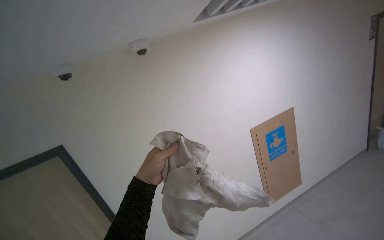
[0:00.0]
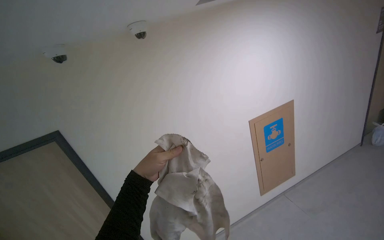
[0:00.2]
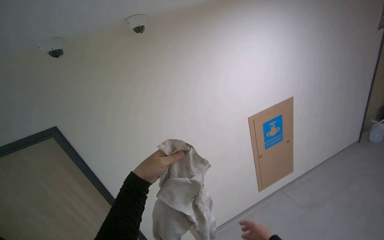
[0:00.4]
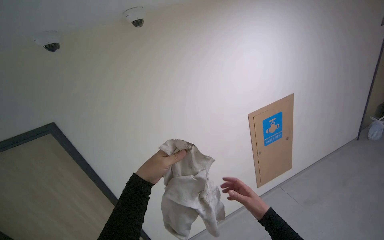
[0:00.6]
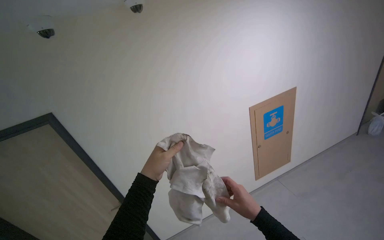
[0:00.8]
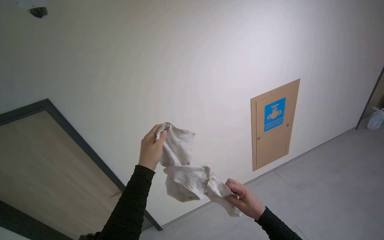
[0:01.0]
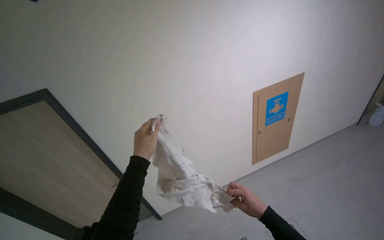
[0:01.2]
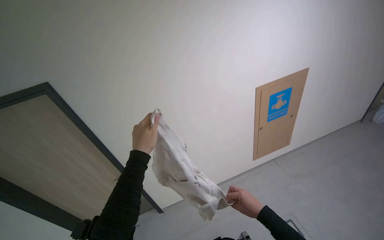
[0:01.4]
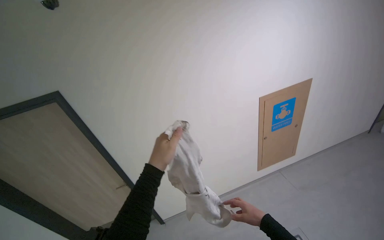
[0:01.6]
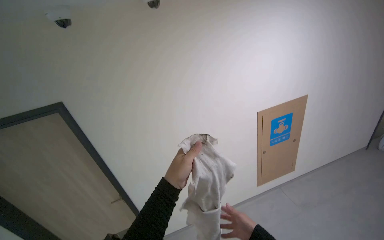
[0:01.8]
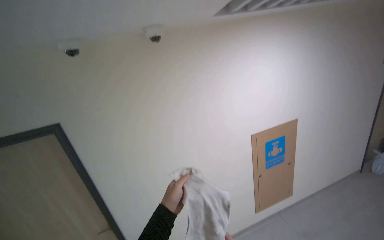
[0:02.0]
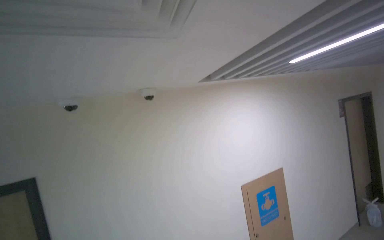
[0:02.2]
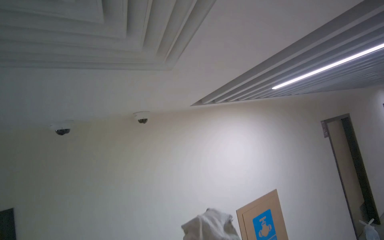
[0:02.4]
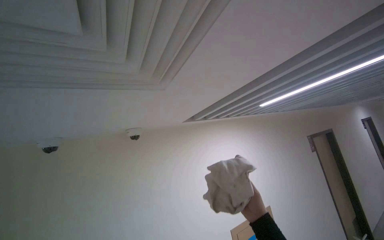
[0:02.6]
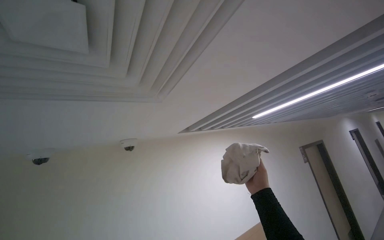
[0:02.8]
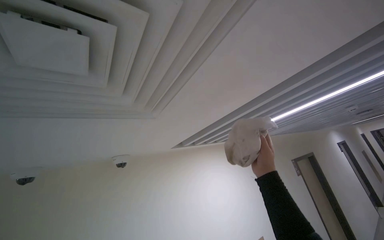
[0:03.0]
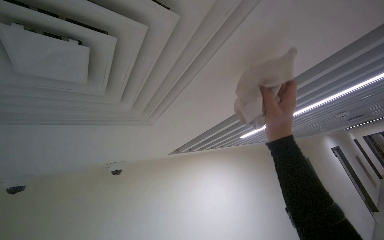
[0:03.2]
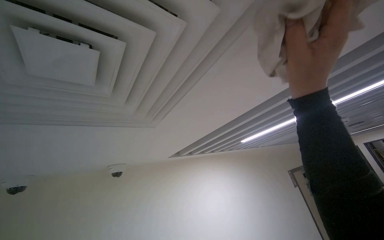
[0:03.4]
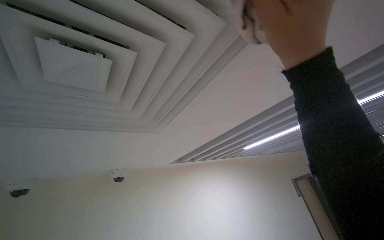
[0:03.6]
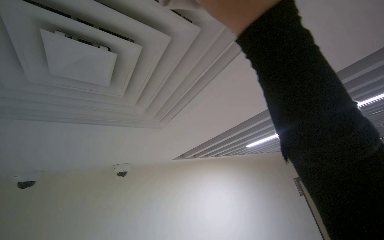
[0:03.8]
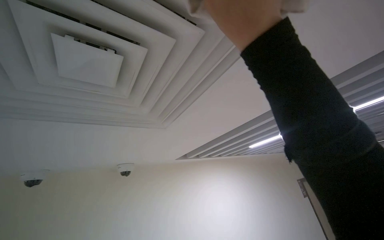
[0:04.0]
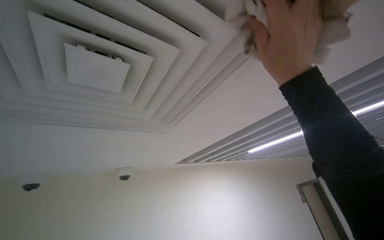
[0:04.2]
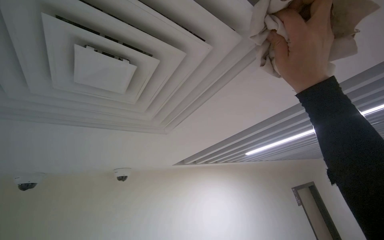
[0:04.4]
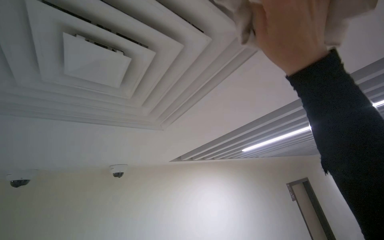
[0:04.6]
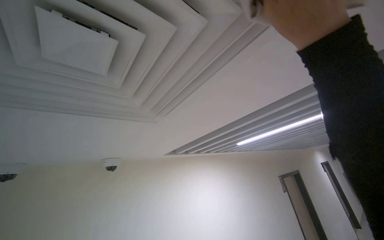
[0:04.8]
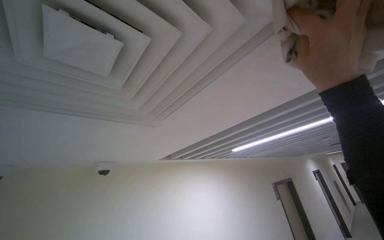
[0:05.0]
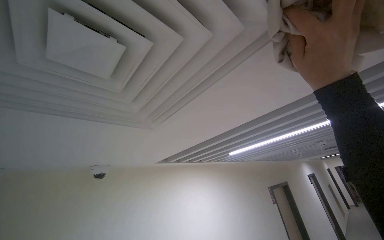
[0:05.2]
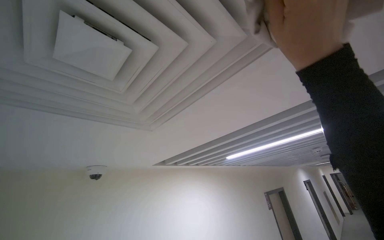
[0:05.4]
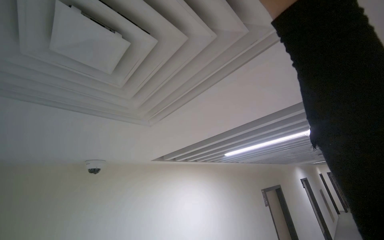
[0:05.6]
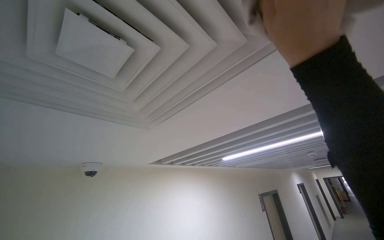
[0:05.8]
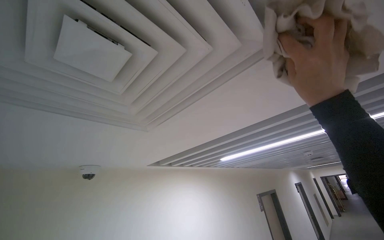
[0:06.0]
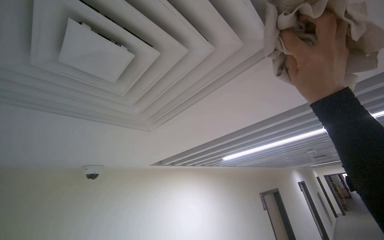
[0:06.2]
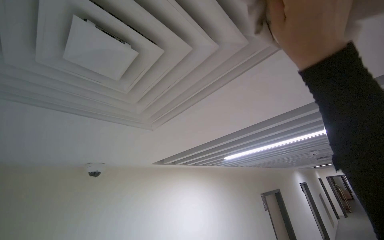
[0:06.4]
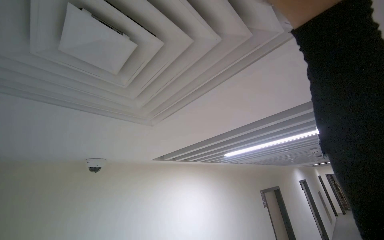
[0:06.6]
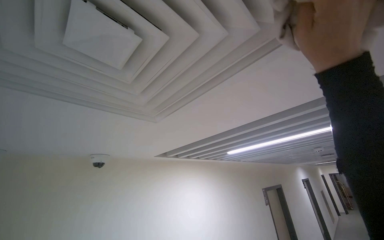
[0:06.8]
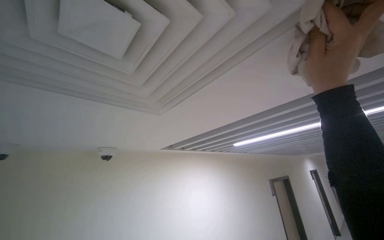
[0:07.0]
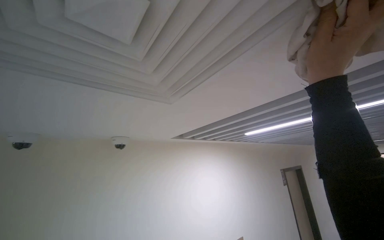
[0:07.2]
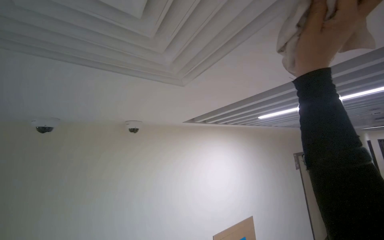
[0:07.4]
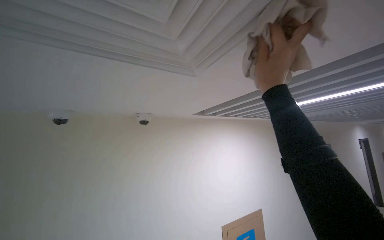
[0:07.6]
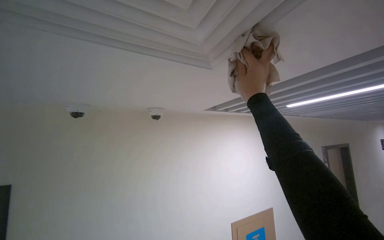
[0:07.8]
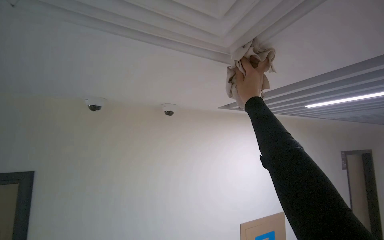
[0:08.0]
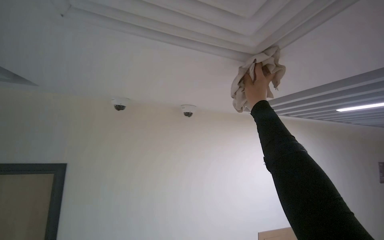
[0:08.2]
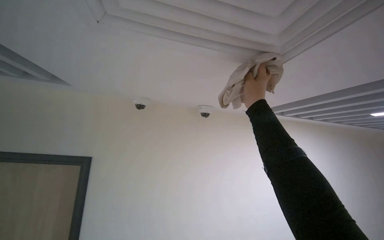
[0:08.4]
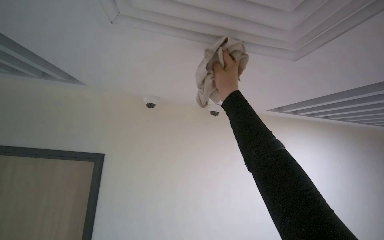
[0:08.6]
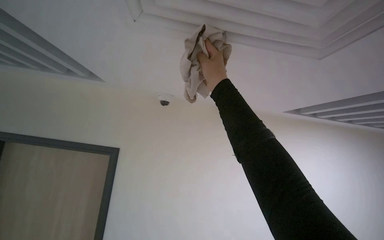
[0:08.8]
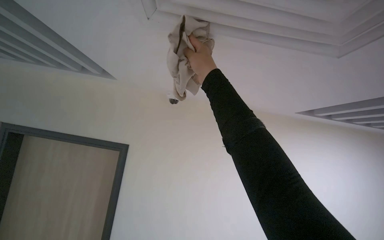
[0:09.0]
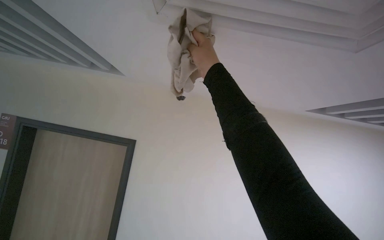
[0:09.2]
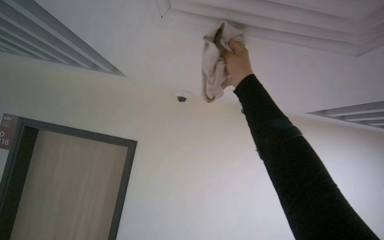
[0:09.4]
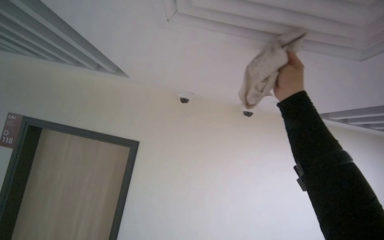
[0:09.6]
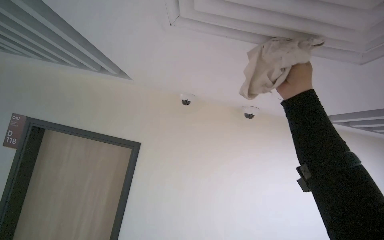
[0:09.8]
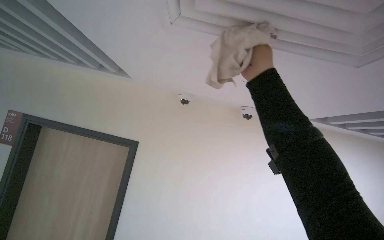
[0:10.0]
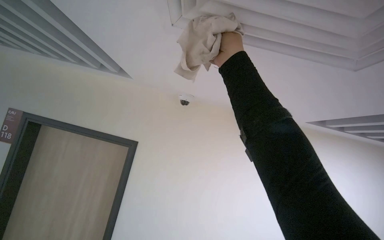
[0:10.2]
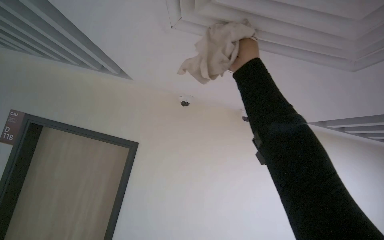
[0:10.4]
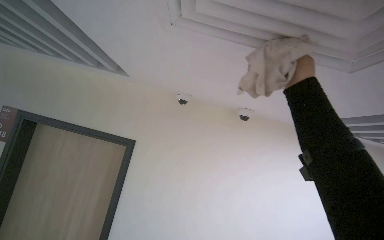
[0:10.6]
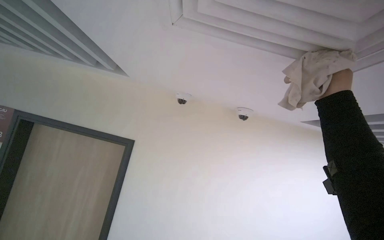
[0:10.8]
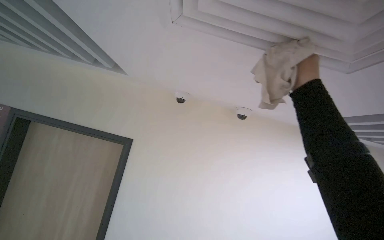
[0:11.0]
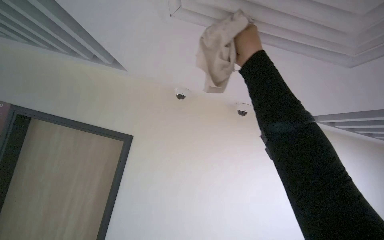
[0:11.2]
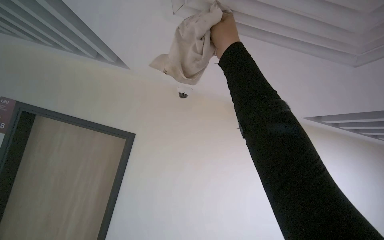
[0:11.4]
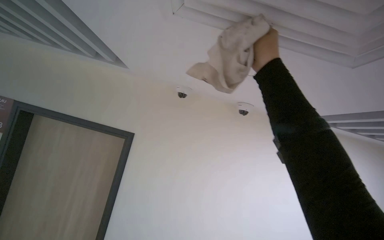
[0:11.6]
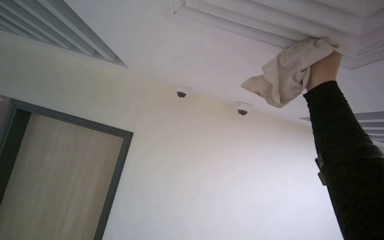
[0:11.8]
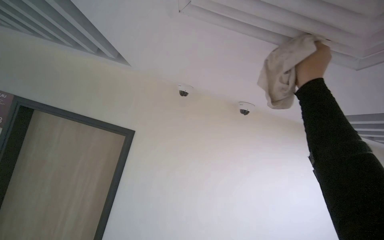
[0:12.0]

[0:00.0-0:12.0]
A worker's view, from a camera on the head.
Job: wiping surfaces.
The whole recording: Wiping ceiling vent. The worker wipes the ceiling vent with a cloth.
0:00.0 to 0:01.6: The view tips downward by approximately 20 degrees.
0:01.6 to 0:03.0: The view swings approximately 15 degrees to the right. The view tilts approximately 55 degrees upward.
0:06.0 to 0:07.6: The camera sweeps to the left, by about 15 degrees. The view tilts roughly 20 degrees downward. The right hand shifts about 25 cm to the left and farther from the camera.
0:07.6 to 0:09.0: The wearer looks about 45 degrees further to the left. The right hand moves to the left, approximately 15 cm.
0:10.4 to 0:12.0: The right hand swings left and right, about 30 cm each way, with 2 reversals.

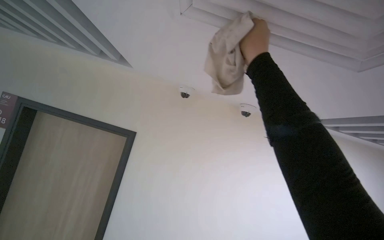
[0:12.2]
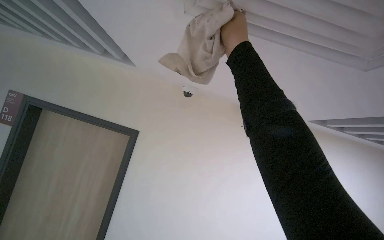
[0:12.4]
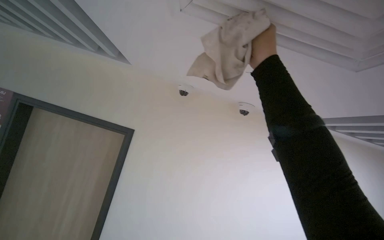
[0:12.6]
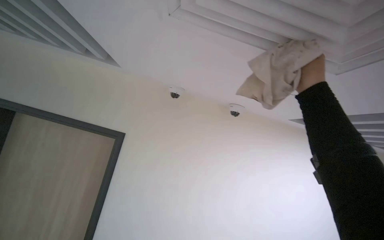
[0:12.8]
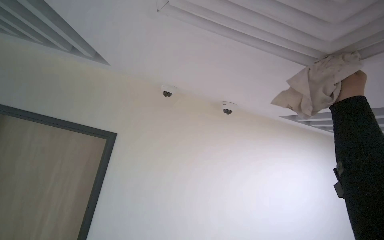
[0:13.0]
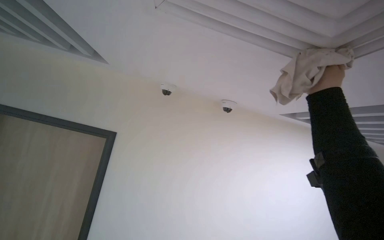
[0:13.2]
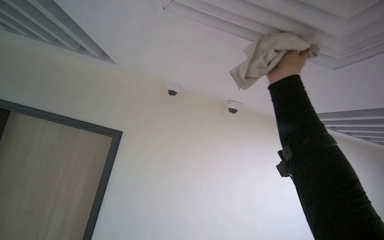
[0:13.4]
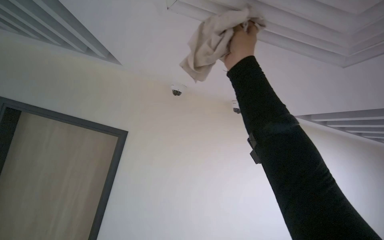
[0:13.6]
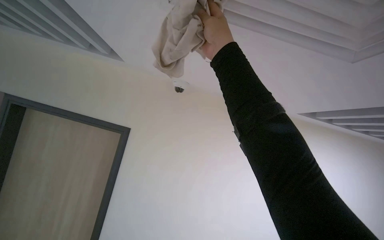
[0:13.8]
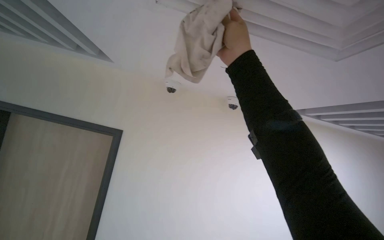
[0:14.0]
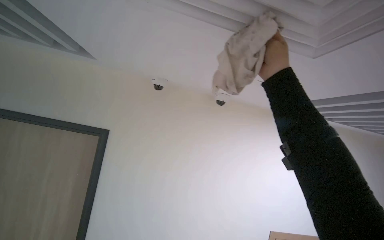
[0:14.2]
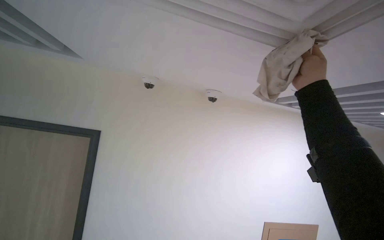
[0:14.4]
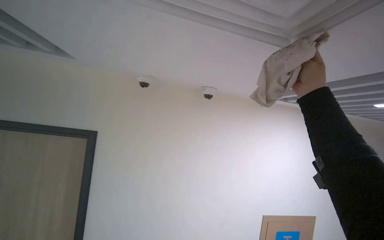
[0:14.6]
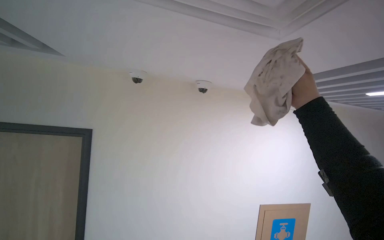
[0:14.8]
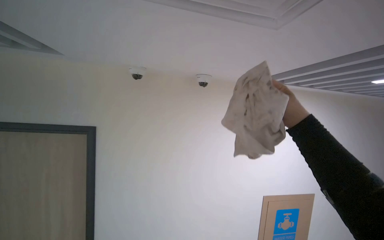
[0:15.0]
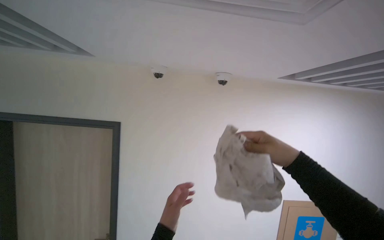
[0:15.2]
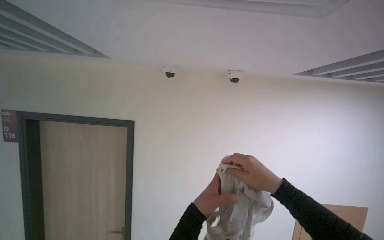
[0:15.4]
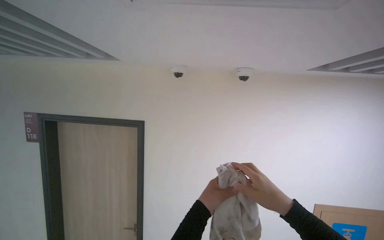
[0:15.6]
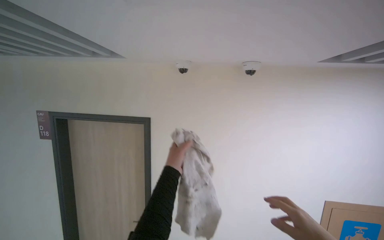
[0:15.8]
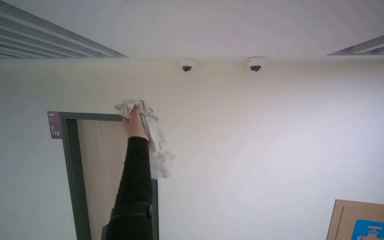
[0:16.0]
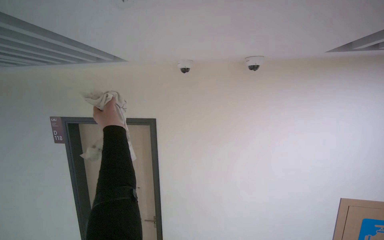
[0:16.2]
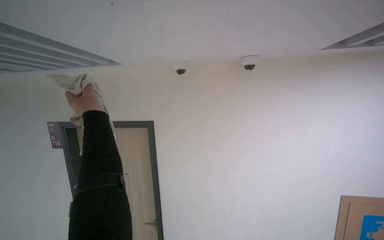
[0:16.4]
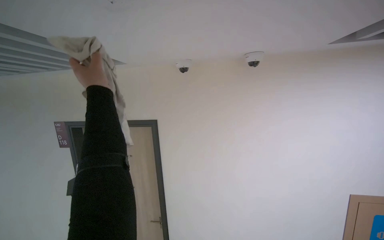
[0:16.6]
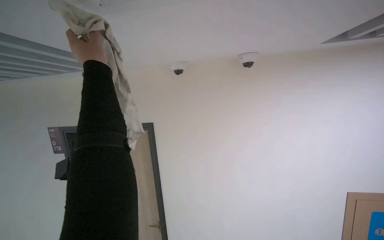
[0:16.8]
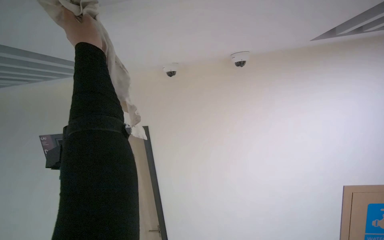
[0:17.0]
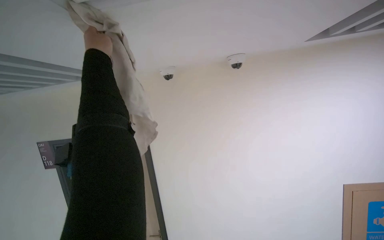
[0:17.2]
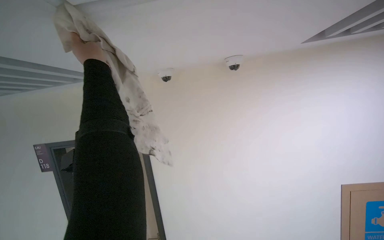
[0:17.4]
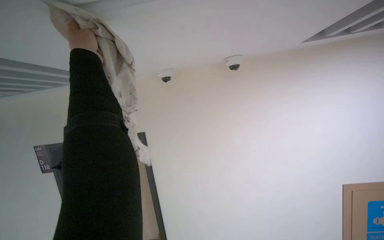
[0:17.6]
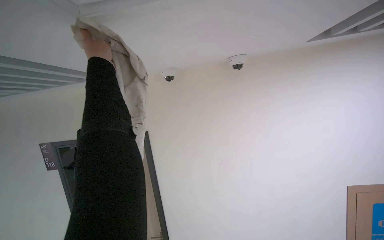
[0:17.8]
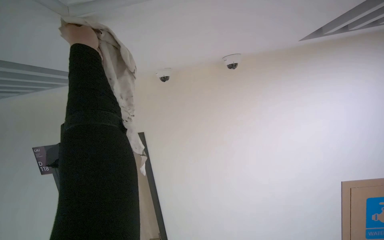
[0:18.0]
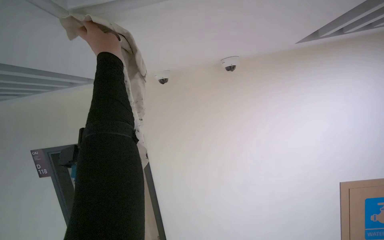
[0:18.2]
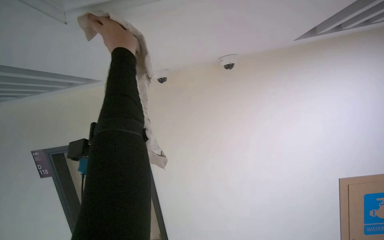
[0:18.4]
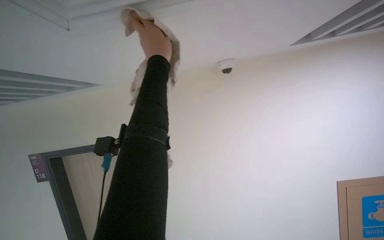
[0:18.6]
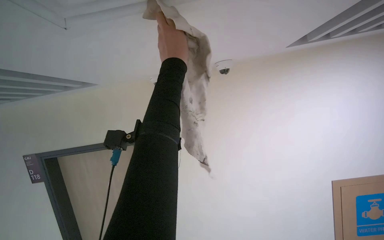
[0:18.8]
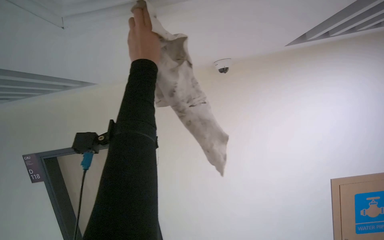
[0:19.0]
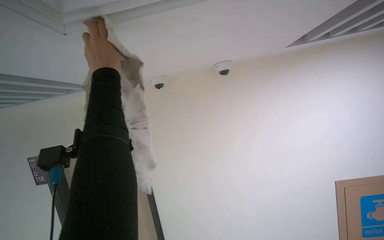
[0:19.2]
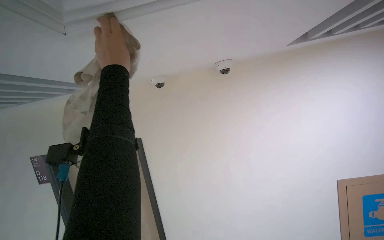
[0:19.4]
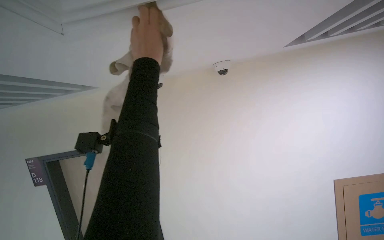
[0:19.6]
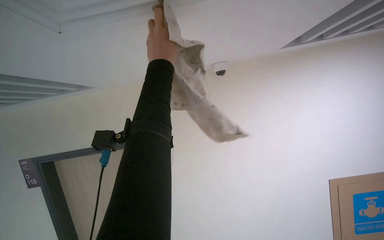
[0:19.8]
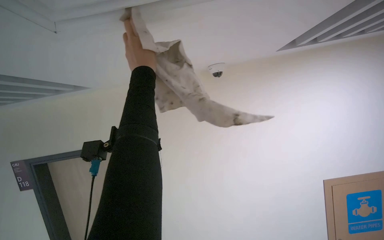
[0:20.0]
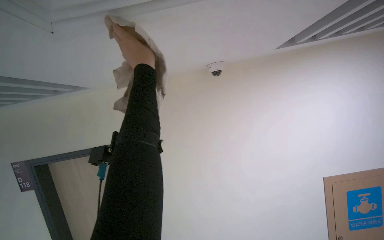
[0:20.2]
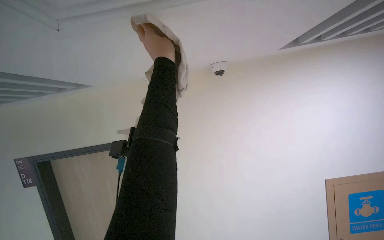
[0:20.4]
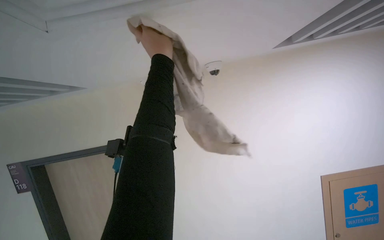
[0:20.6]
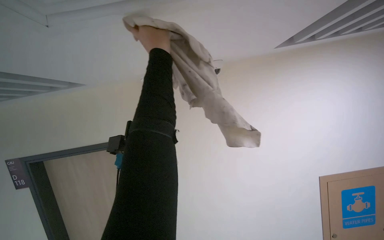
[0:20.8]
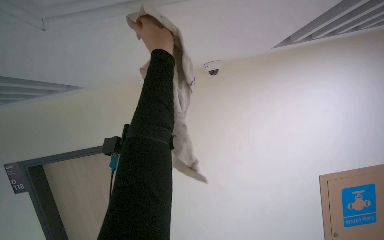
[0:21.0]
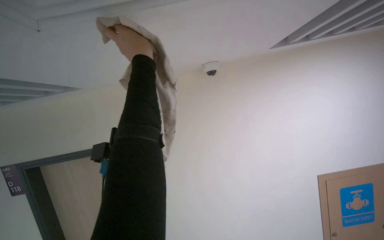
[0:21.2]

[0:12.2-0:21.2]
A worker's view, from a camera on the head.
Job: wiping surfaces.
The whole recording: Wiping ceiling vent. The worker wipes the ceiling vent with a cloth.
0:12.2 to 0:13.8: The right hand moves left and right over roughly 40 cm, changing direction 2 times.
0:13.8 to 0:15.2: The right hand moves down the picture and farther from the camera, some 40 cm.
0:15.2 to 0:16.6: The view swings some 15 degrees to the left.
0:16.6 to 0:18.2: The left hand moves up the picture, roughly 15 cm.
0:18.2 to 0:19.8: The left hand moves left and right over about 20 cm, changing direction 2 times.
